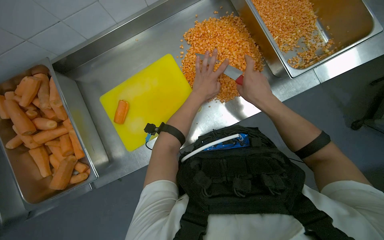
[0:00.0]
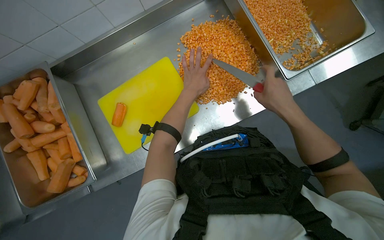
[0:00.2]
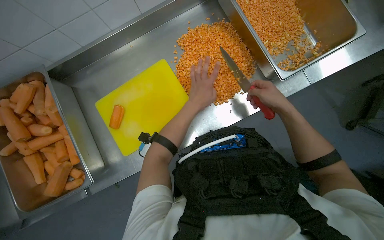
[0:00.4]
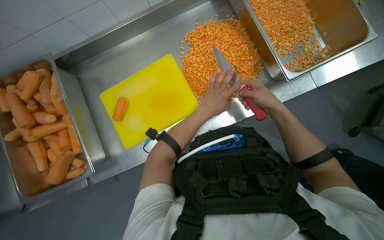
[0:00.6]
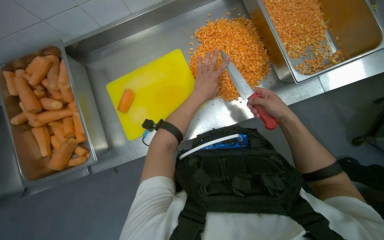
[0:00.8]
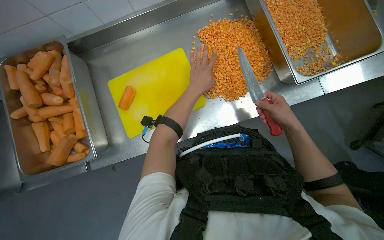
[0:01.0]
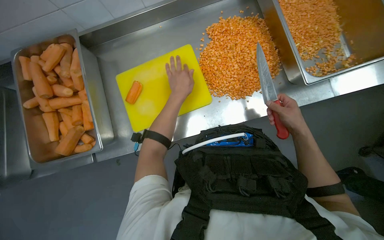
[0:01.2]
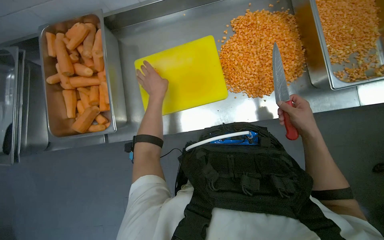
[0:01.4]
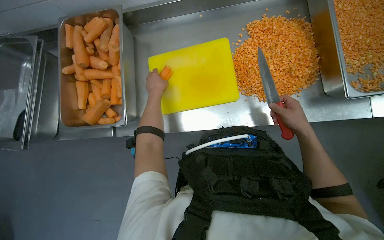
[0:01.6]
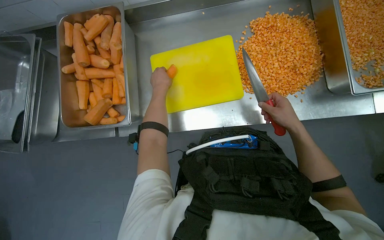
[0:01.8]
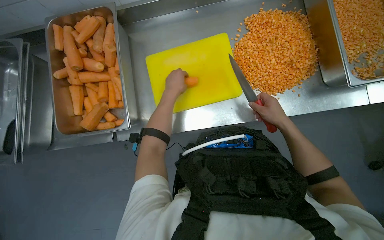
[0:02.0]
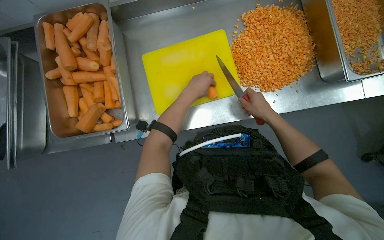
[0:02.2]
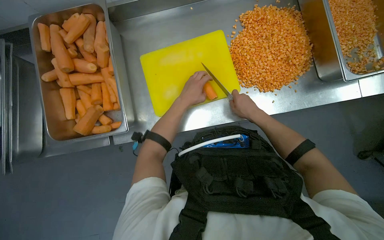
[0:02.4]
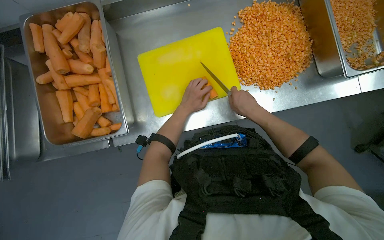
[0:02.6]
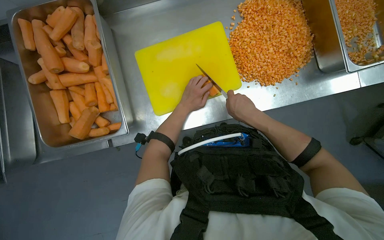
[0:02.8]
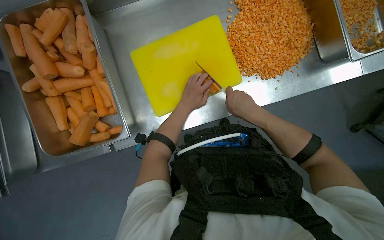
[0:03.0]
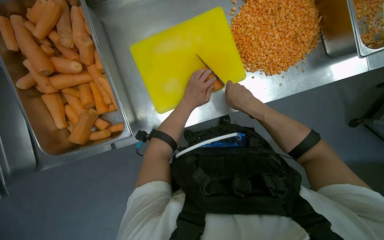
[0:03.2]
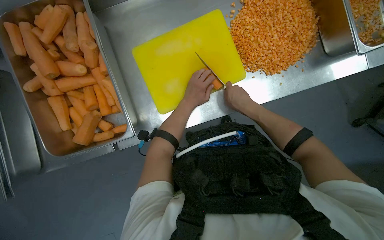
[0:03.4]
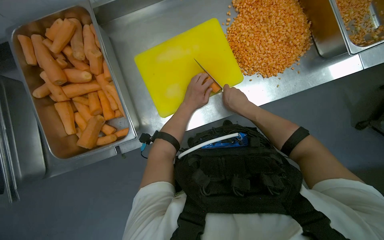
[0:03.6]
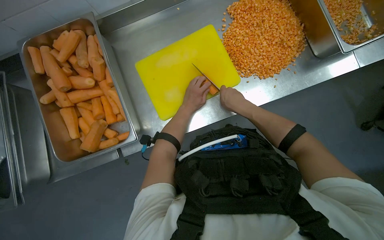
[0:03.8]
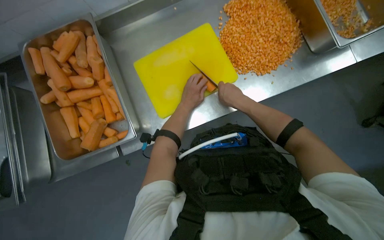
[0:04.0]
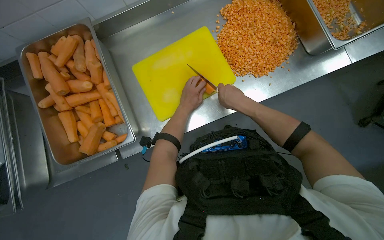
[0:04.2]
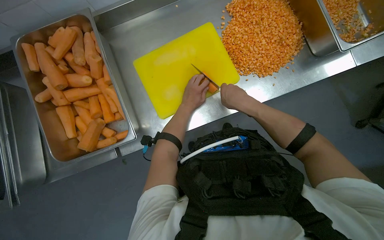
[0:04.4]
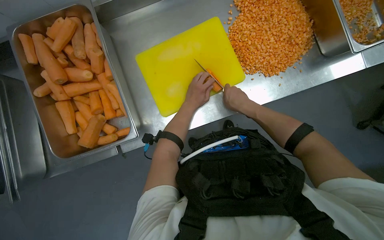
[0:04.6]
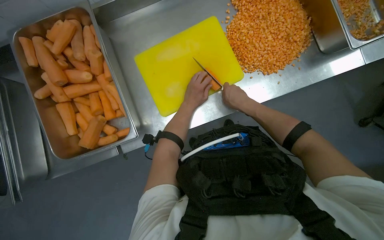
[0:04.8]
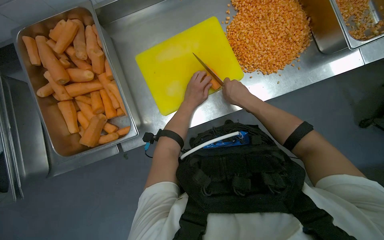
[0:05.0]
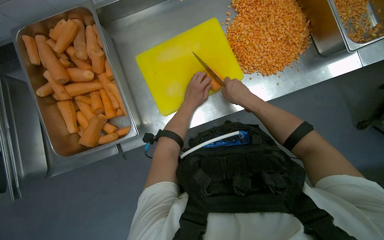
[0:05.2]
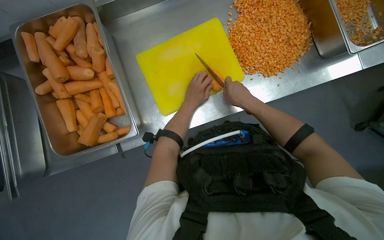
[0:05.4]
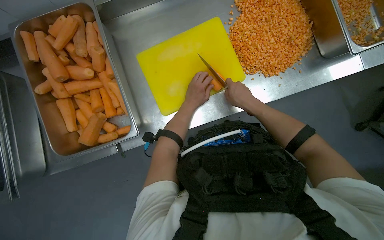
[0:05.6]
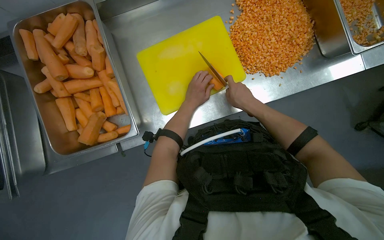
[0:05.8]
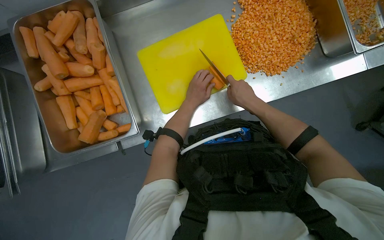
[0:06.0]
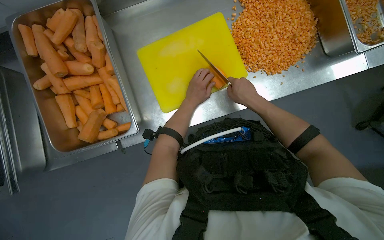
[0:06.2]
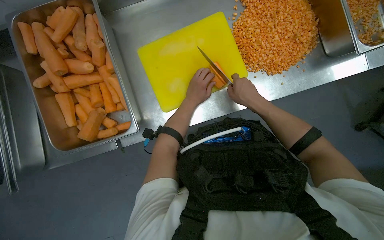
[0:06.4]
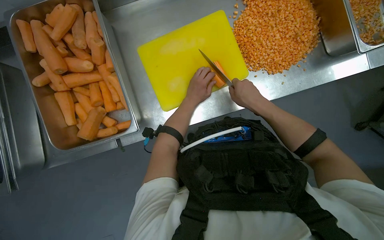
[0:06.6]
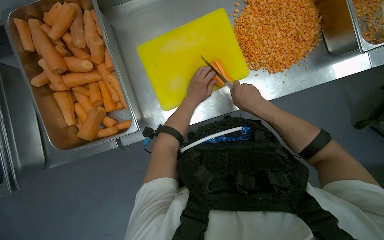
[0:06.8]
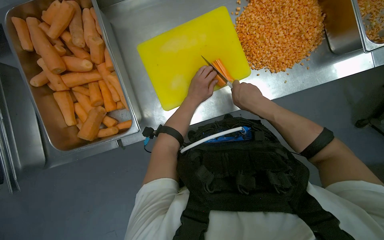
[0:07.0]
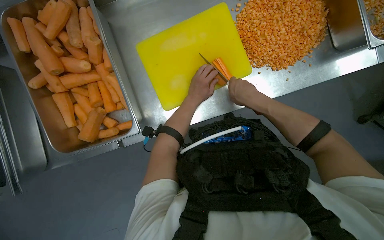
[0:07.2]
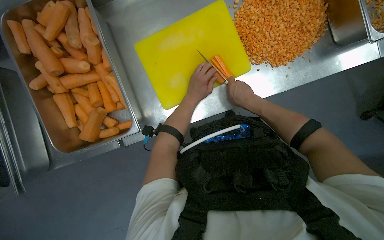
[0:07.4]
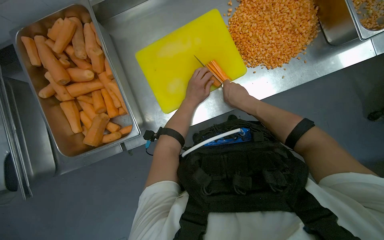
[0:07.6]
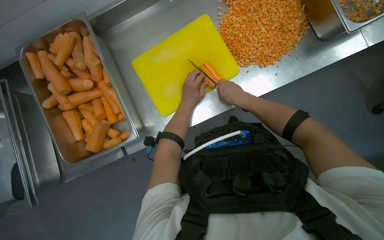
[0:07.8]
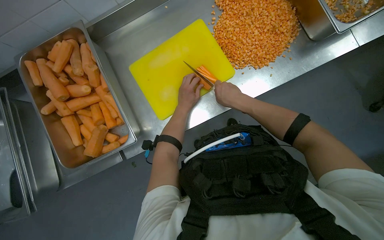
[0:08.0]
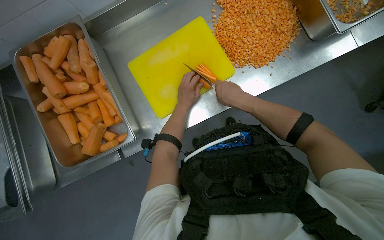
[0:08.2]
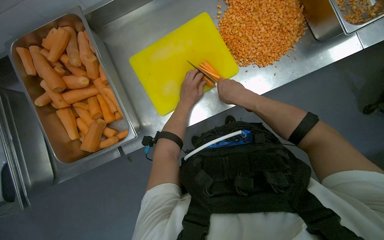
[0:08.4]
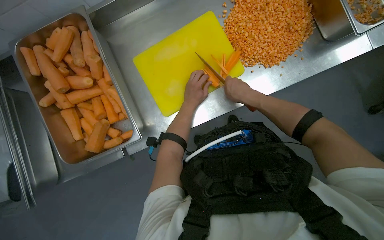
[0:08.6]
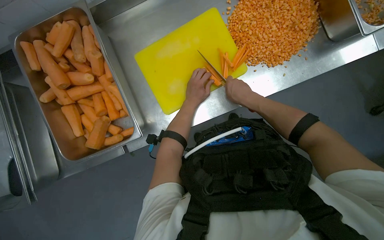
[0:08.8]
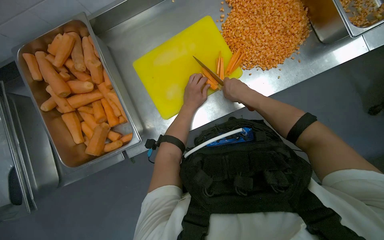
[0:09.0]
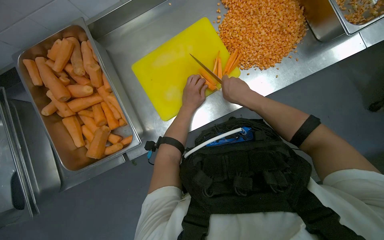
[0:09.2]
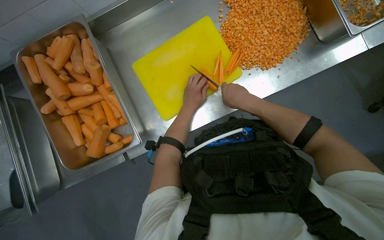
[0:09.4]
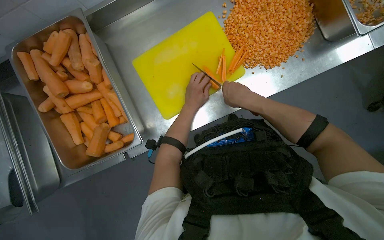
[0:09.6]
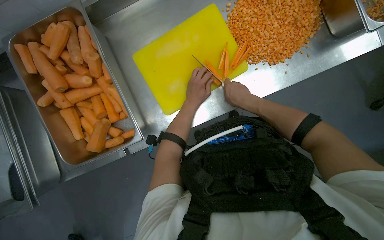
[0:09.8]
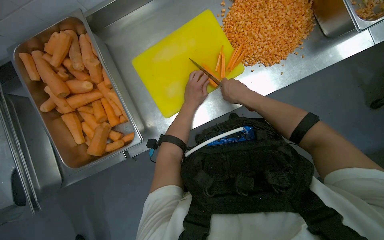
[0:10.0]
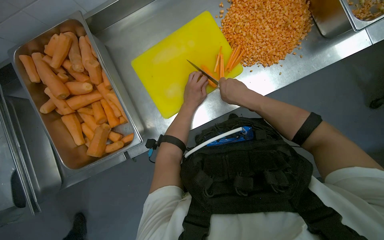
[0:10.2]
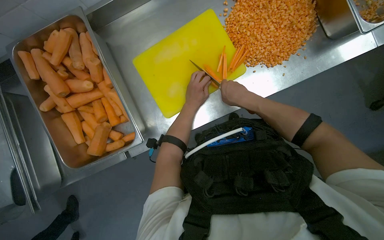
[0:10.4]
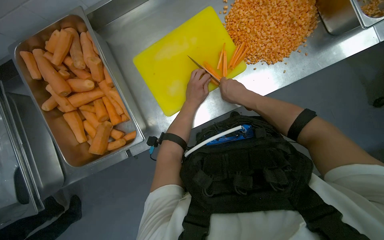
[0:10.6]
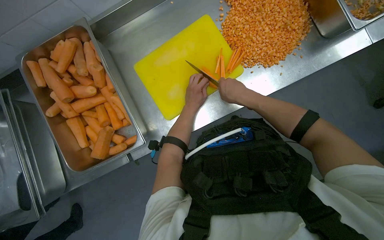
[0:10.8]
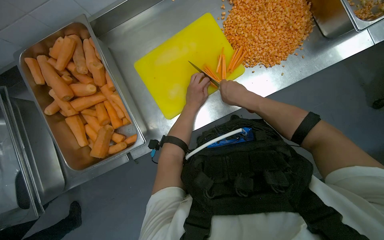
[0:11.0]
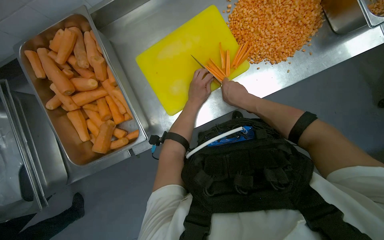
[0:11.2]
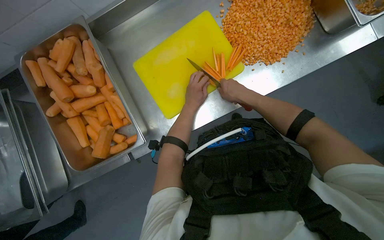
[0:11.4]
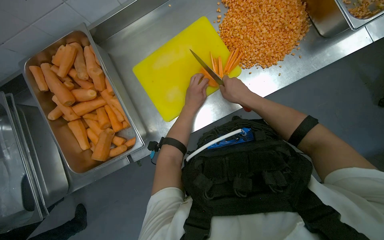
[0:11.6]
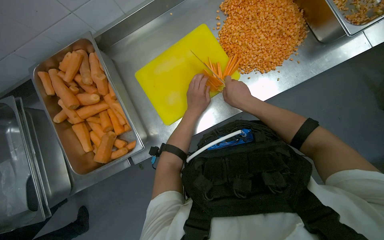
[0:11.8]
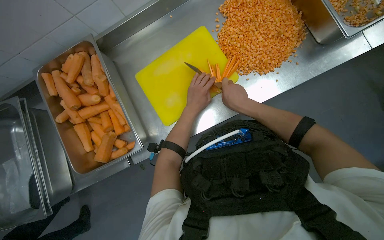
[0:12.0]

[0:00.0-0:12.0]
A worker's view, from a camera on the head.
Job: preparing food.
The whole recording: Cutting carrots on a board. The worker picks carrots from a bin and cuts them on a yellow cutting board.
0:00.0 to 0:01.6: The left hand goes some 30 cm to the left.
0:01.6 to 0:03.0: The left hand moves to the right, approximately 10 cm, while the right hand heads to the left, covering some 20 cm.
0:03.0 to 0:12.0: The hands are busy where they are.

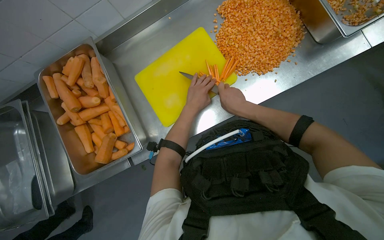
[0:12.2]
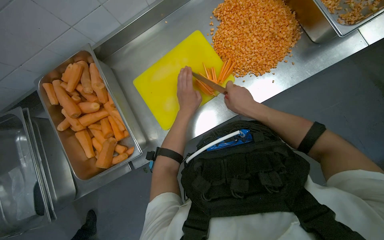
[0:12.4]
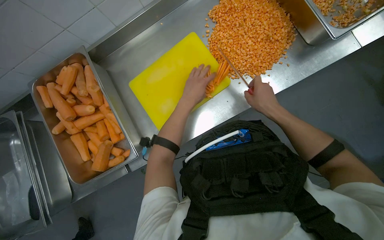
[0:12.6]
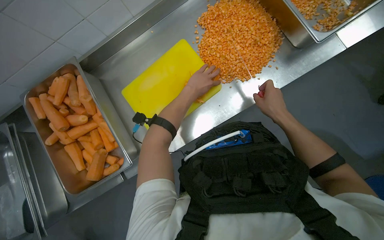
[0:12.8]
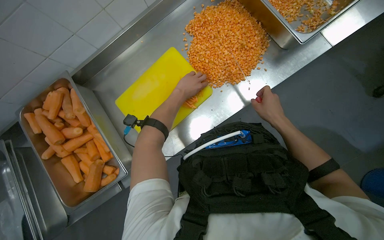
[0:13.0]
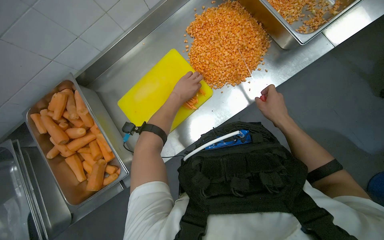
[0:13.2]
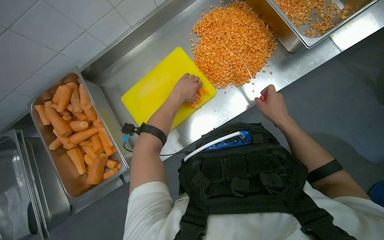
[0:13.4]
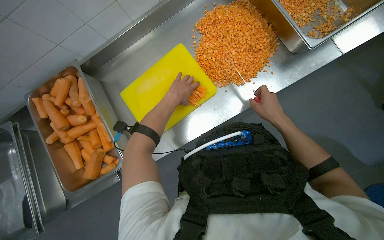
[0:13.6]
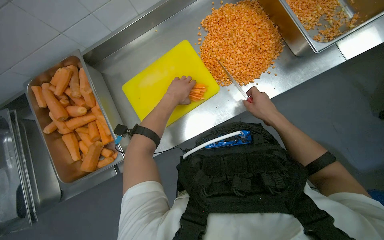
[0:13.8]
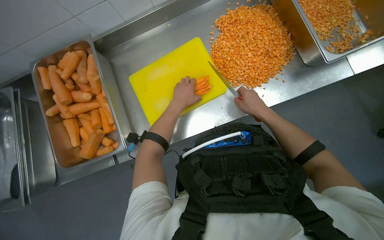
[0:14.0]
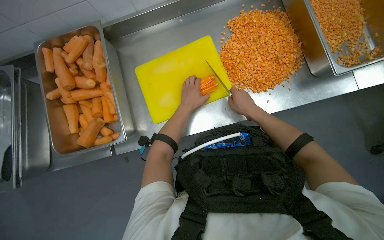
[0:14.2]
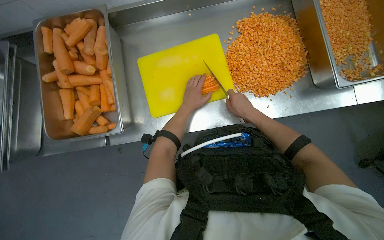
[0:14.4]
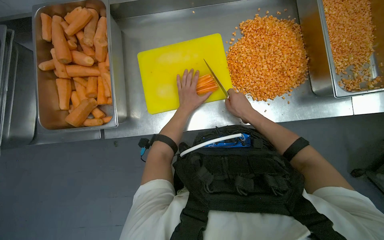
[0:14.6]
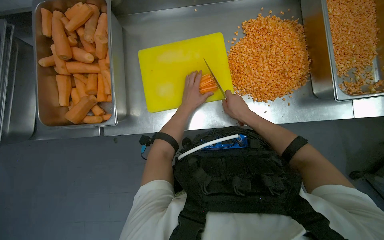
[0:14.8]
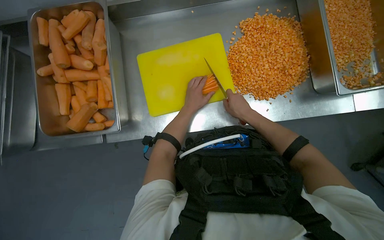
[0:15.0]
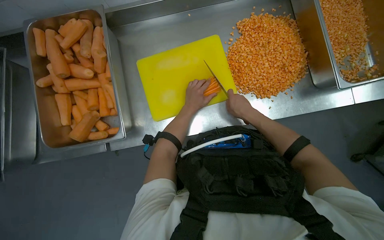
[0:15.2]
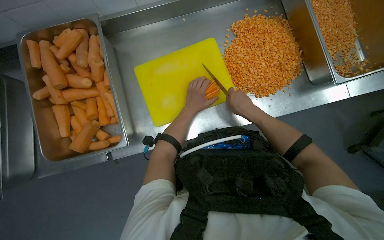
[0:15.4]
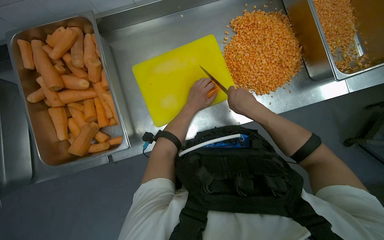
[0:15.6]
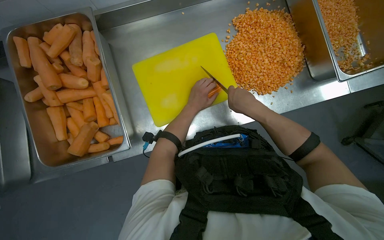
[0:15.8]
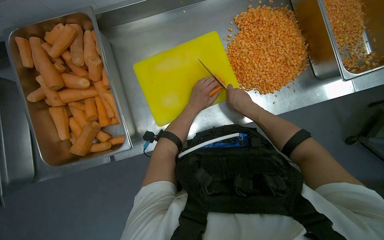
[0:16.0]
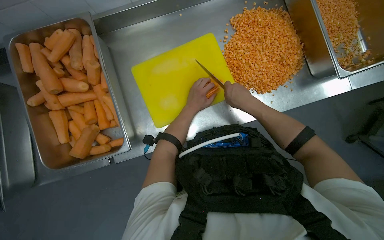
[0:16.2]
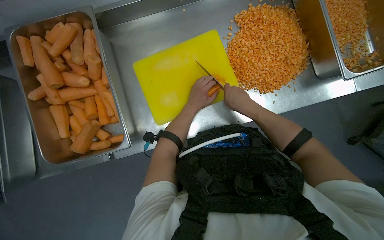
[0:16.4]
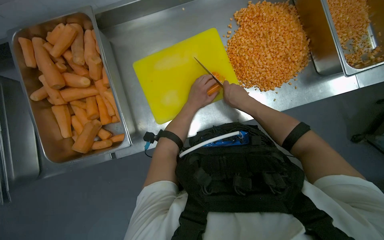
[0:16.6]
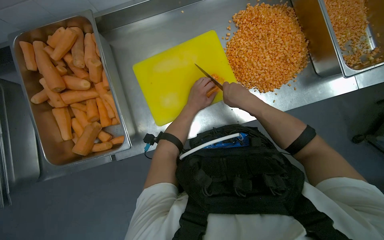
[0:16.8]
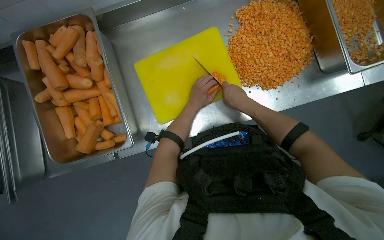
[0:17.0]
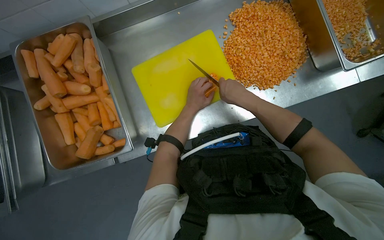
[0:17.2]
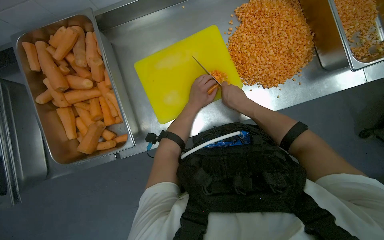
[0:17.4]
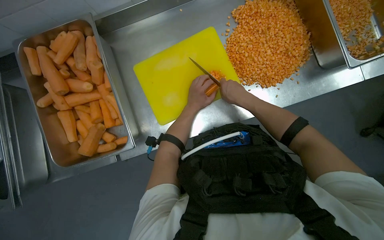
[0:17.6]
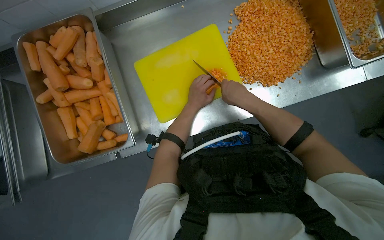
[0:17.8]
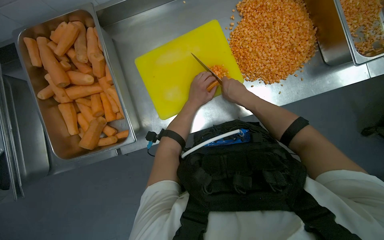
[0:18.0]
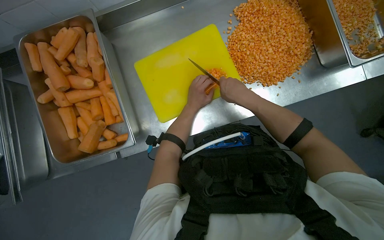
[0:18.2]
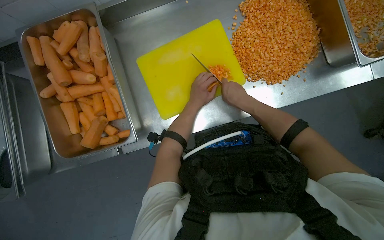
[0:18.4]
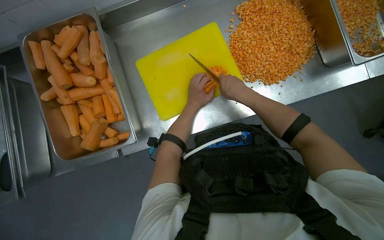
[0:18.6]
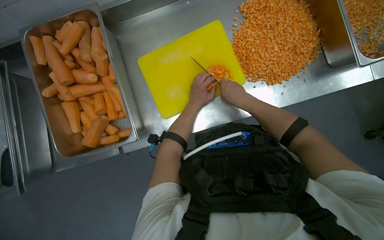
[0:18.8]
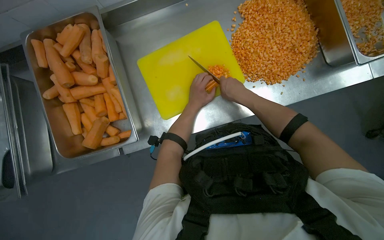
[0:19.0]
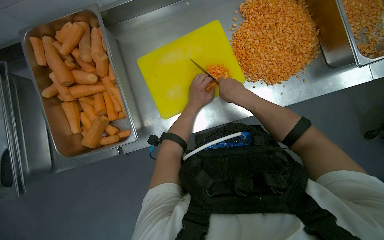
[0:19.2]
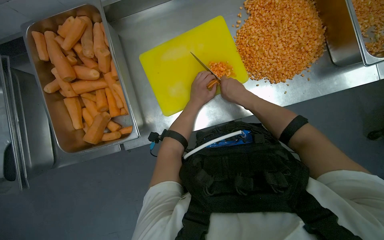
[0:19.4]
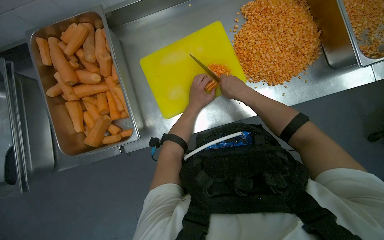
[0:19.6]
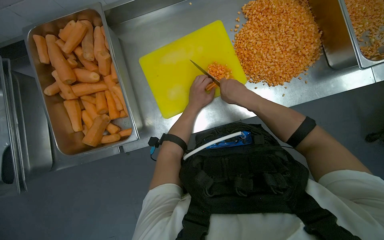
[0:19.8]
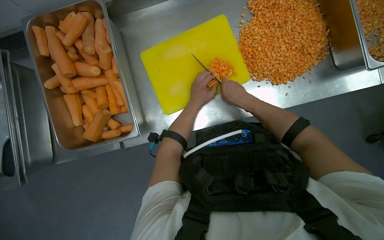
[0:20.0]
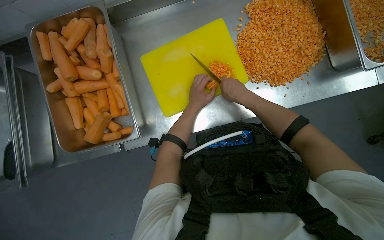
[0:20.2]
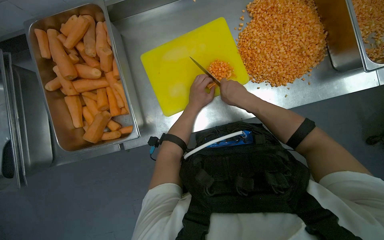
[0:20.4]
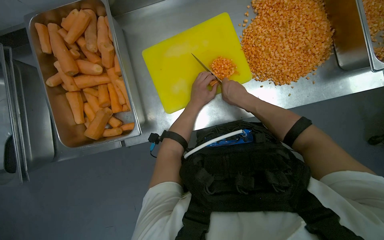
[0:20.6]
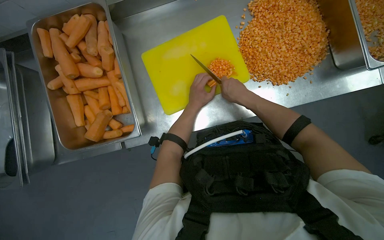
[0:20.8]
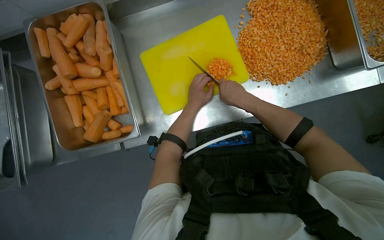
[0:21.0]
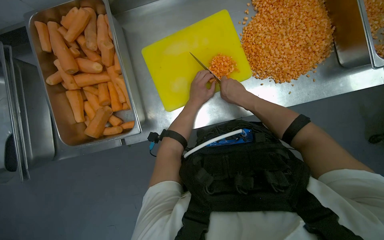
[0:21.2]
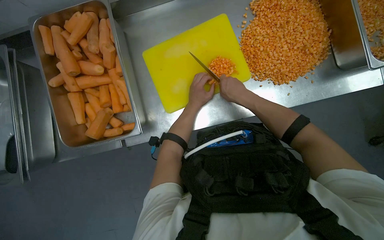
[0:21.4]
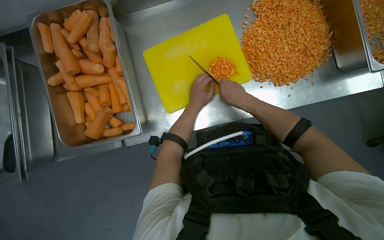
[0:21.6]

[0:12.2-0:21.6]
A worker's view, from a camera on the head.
Job: preparing food.
The whole recording: Cutting carrots on a board. The worker picks carrots from a bin and cuts them on a yellow cutting board.
0:12.2 to 0:13.8: The right hand travels to the right by some 20 cm. Meanwhile the left hand travels up the picture by some 10 cm.
0:13.8 to 0:15.4: The right hand heads to the left, covering about 15 cm.
0:15.4 to 0:21.6: The hands work in one place, with small movements.
